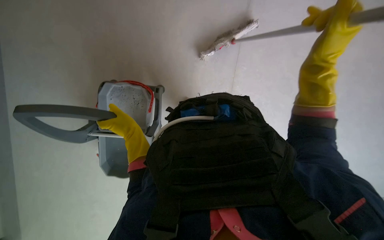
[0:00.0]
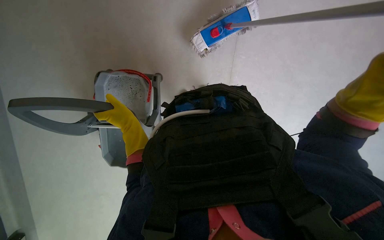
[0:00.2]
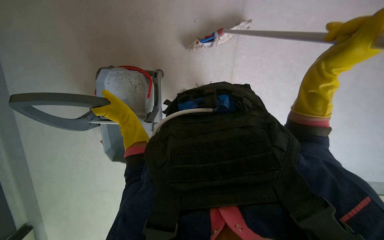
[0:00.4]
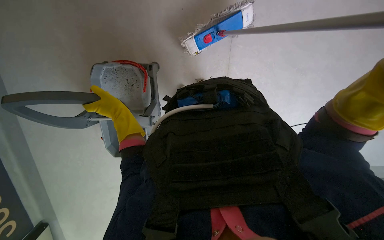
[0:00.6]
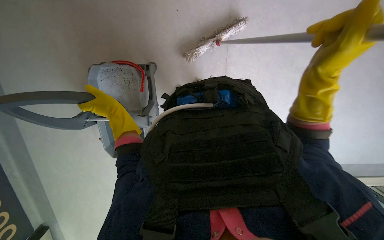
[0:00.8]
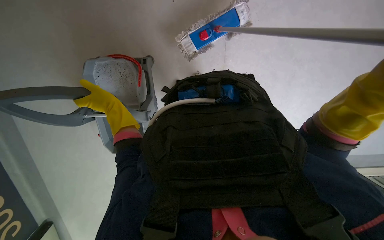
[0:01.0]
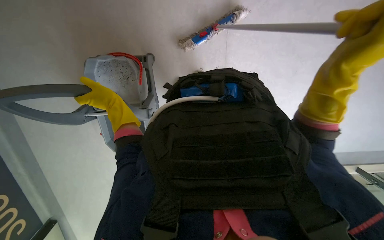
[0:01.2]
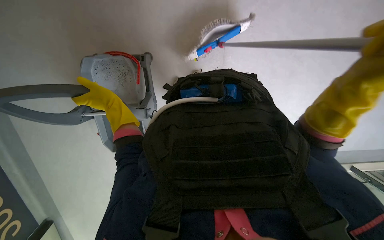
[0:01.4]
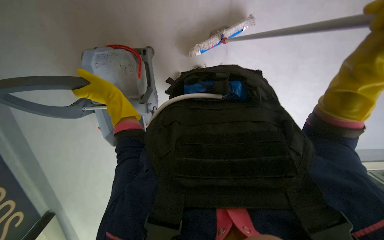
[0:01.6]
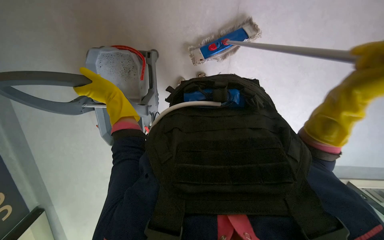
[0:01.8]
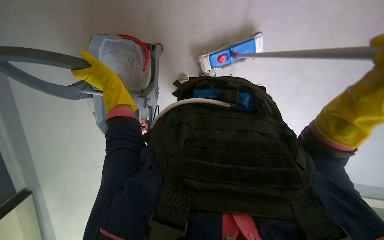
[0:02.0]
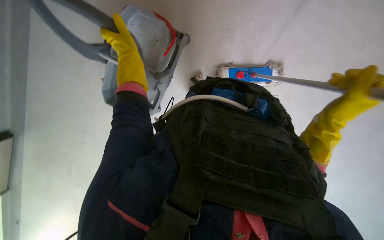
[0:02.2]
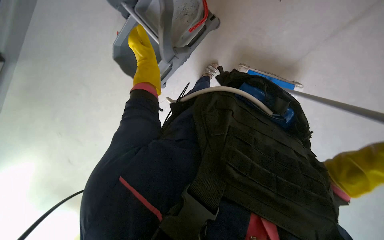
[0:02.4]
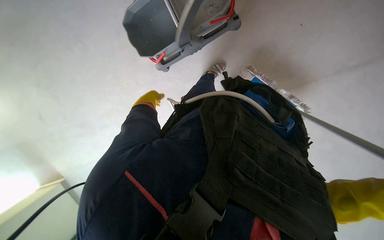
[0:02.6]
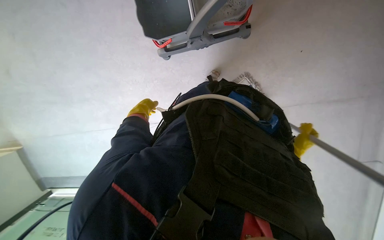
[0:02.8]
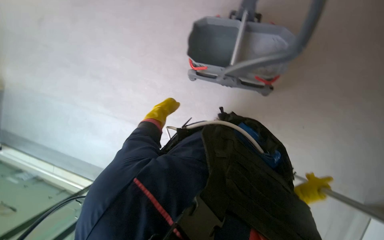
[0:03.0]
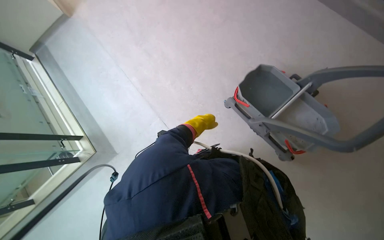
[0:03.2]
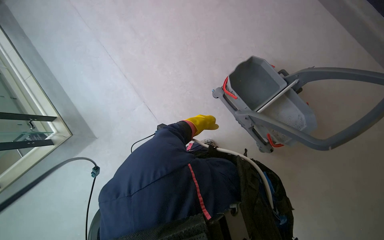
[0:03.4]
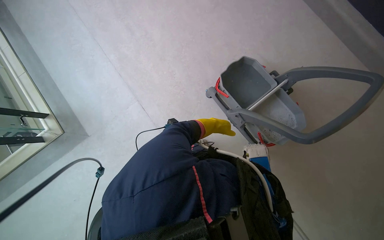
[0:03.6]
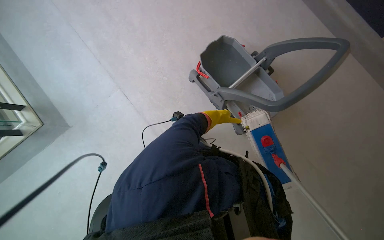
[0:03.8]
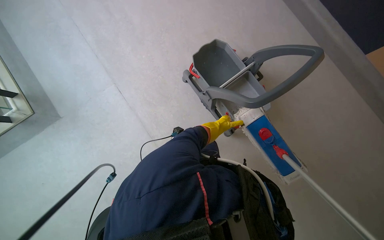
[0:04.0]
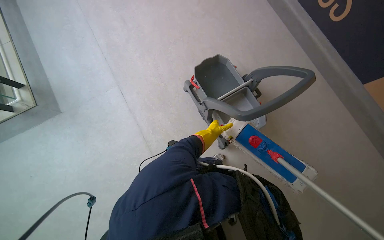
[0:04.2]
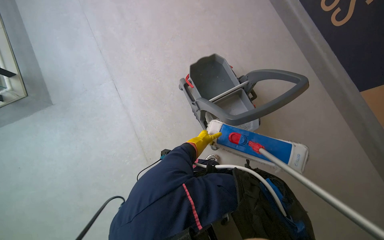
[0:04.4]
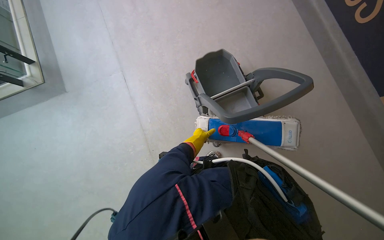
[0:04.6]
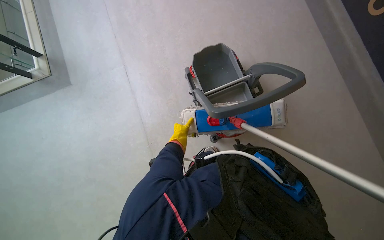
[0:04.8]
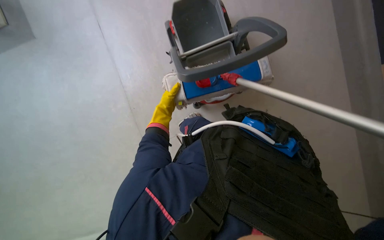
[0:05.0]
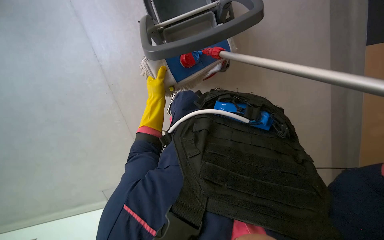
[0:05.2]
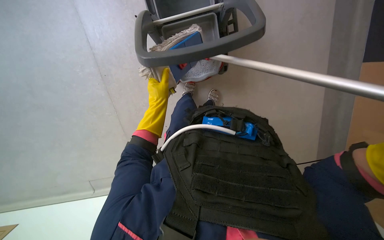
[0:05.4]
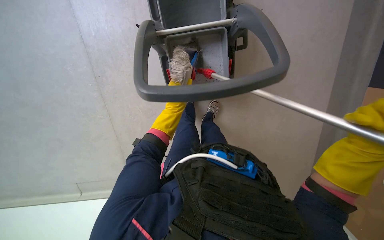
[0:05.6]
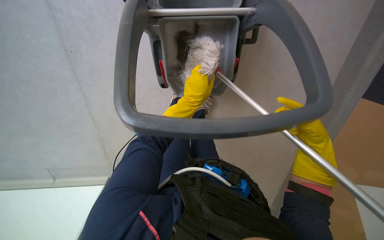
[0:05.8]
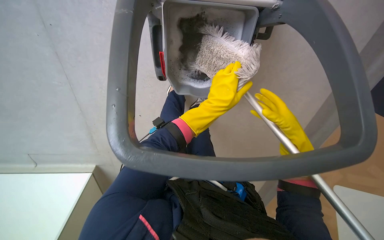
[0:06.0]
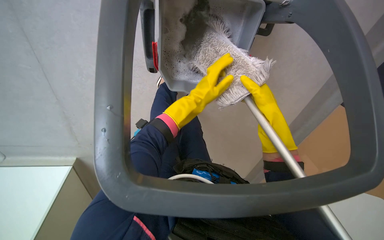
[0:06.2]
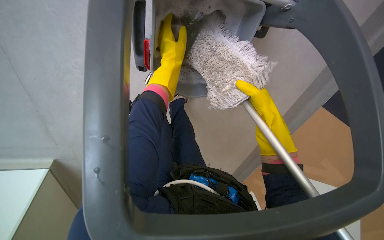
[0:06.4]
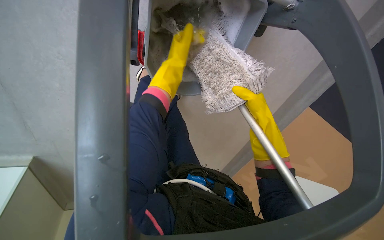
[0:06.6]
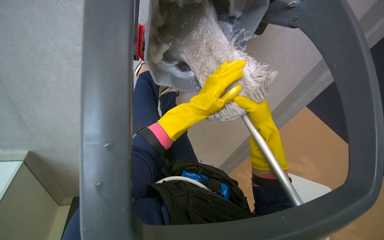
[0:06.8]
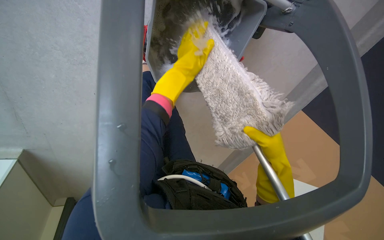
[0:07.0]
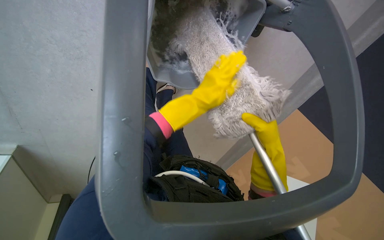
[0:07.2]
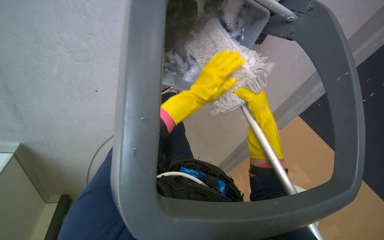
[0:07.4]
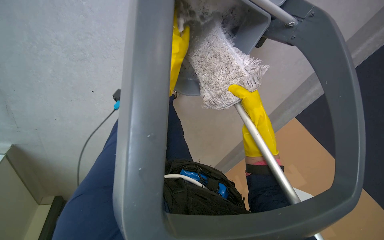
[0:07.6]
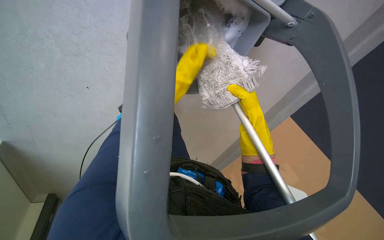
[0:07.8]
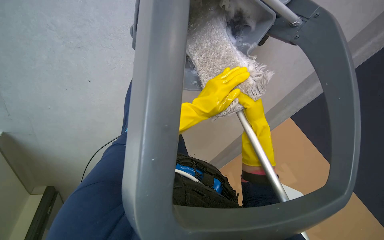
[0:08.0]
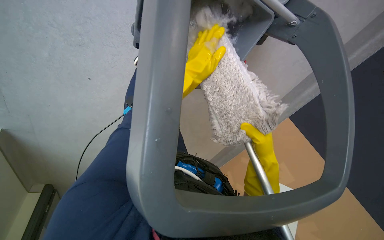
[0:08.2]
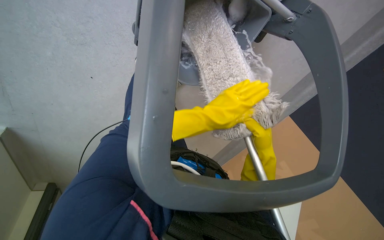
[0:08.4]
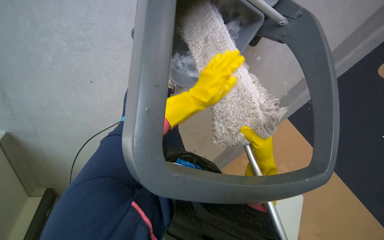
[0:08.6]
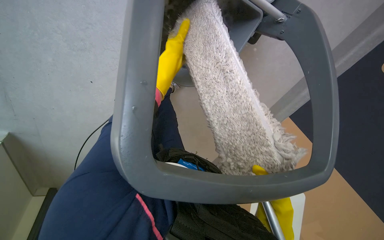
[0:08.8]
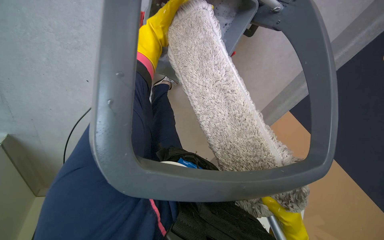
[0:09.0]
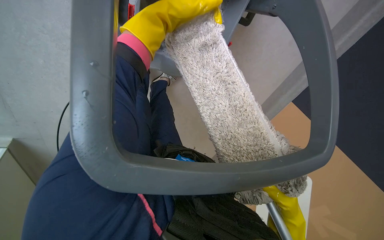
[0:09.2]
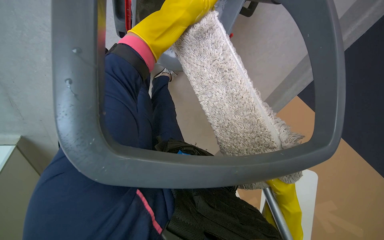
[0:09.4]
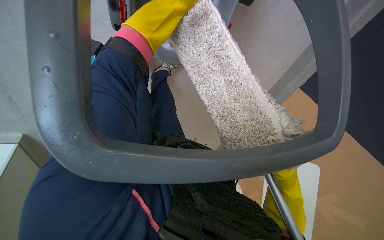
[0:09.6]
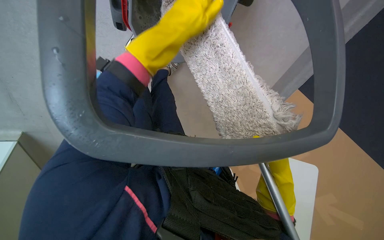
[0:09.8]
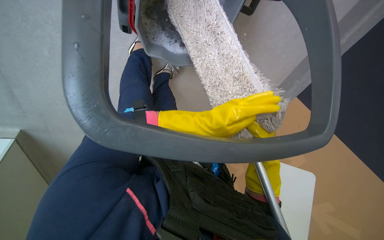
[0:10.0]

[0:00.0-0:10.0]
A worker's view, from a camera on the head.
Job: mopping floor.
The whole recording: Mopping floor. The worker mops the floor with a long-handled mop, periodically wringing it out.
0:00.0 to 0:01.4: The left hand is displaced to the left by roughly 10 cm.
0:01.4 to 0:02.8: Everything in view rotates approximately 35 degrees clockwise.
0:02.8 to 0:04.2: The wearer looks some 15 degrees further upward. Everything in view rotates approximately 50 degrees clockwise.
0:04.2 to 0:05.8: The camera pitches upward, by some 15 degrees.
0:05.8 to 0:07.2: The view pans to the right by some 20 degrees. The right hand goes up the picture and returns, roughly 15 cm each way. The left hand goes up and down the picture, about 20 cm each way, reversing 3 times.
0:07.2 to 0:08.6: The right hand moves approximately 15 cm up the picture and comes back; the left hand moves up and down the picture over about 20 cm, changing direction 3 times.

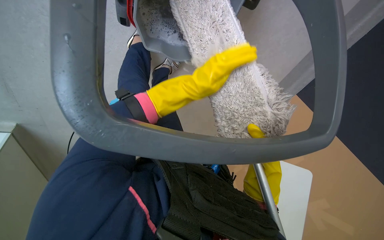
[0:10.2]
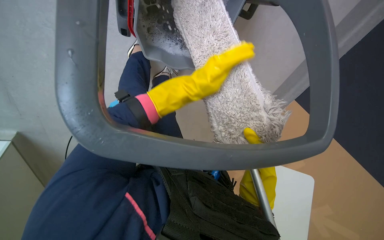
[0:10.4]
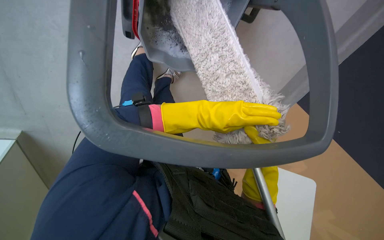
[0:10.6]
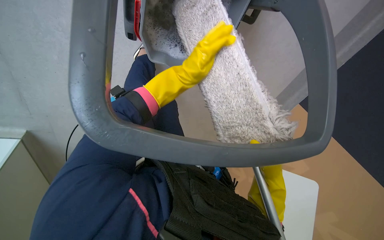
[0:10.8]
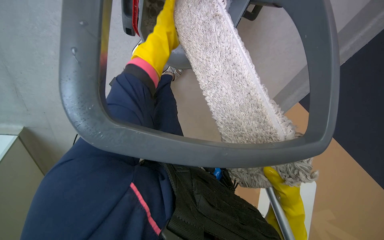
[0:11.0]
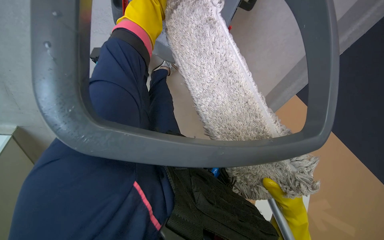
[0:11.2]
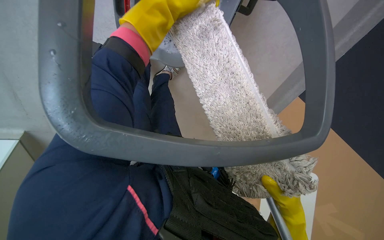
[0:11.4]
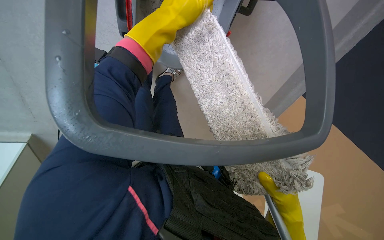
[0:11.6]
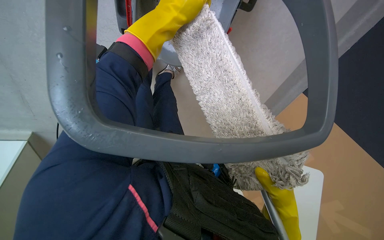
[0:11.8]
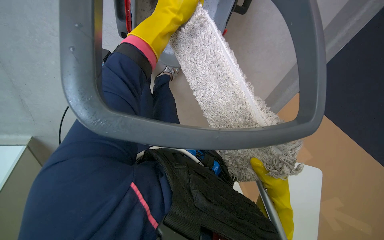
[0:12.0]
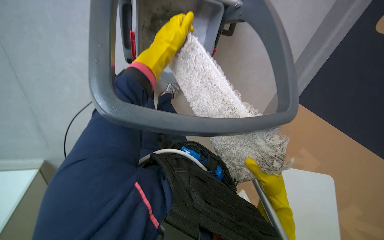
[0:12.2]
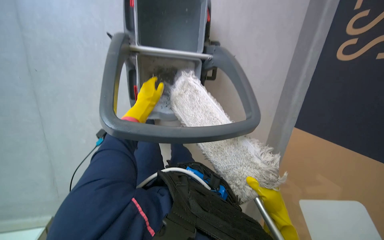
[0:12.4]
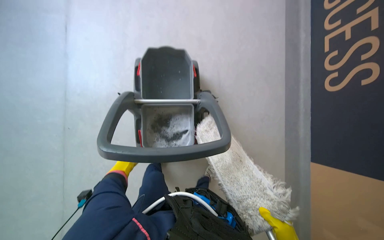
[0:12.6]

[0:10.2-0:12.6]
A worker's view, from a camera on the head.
Job: mopping floor.
The whole recording: Mopping floor. The worker mops the floor with a long-handled mop, periodically wringing it out.
0:11.4 to 0:12.6: The camera sweeps to the left, by roughly 20 degrees. The view tips upward by some 25 degrees.

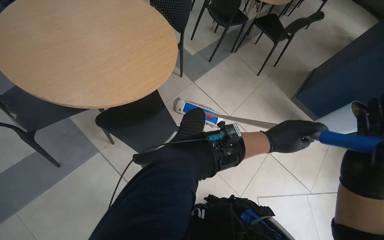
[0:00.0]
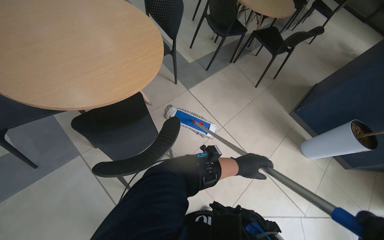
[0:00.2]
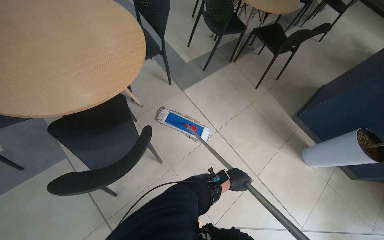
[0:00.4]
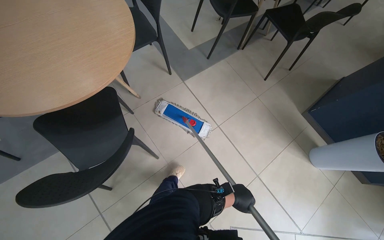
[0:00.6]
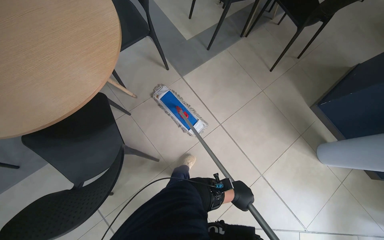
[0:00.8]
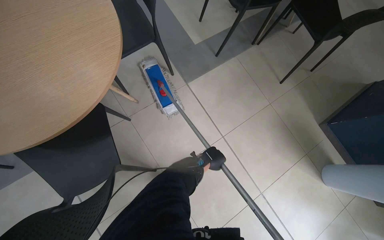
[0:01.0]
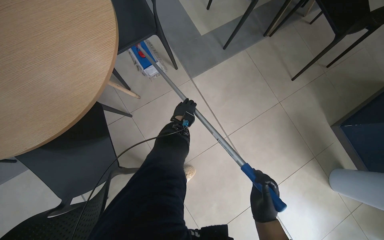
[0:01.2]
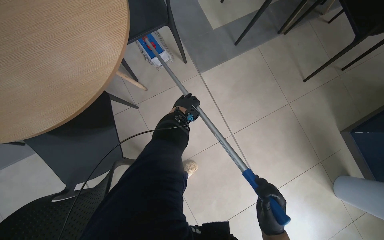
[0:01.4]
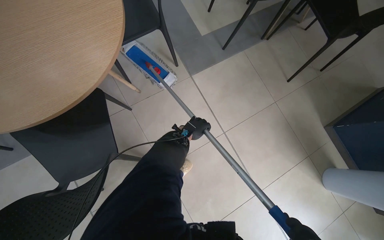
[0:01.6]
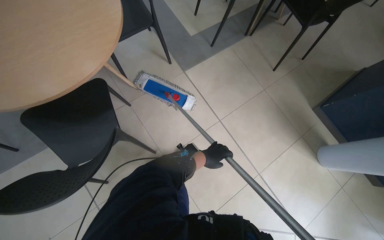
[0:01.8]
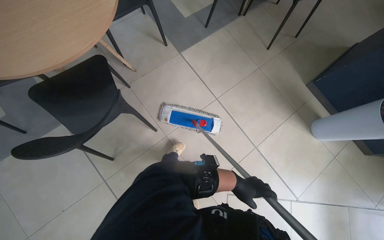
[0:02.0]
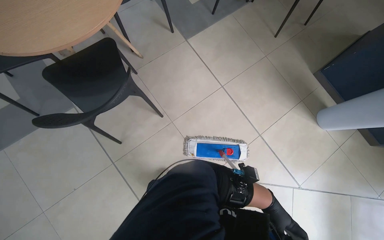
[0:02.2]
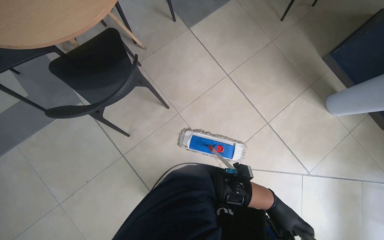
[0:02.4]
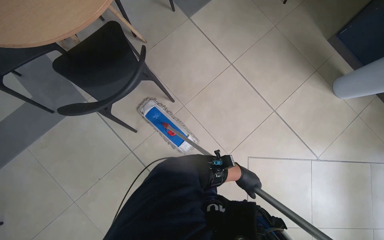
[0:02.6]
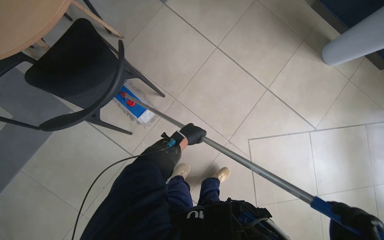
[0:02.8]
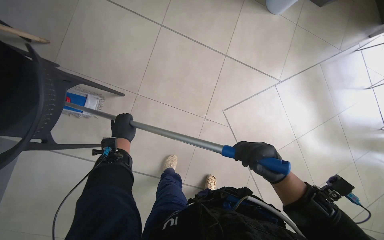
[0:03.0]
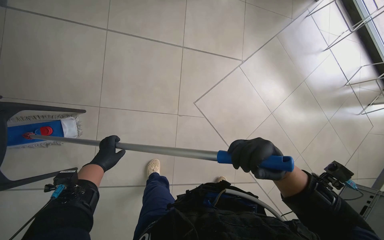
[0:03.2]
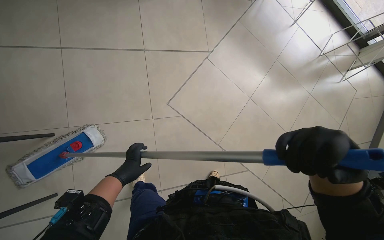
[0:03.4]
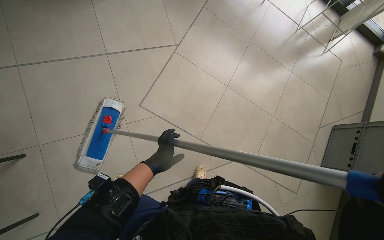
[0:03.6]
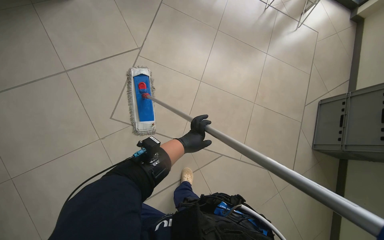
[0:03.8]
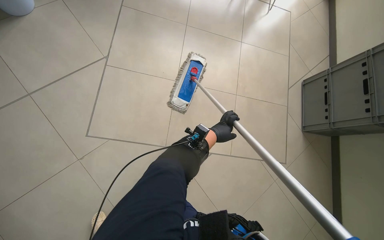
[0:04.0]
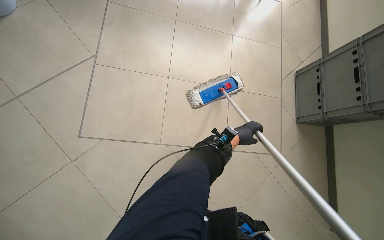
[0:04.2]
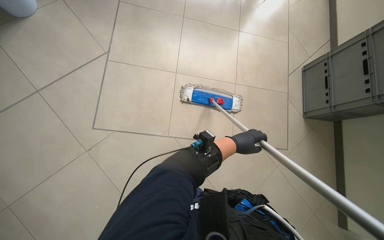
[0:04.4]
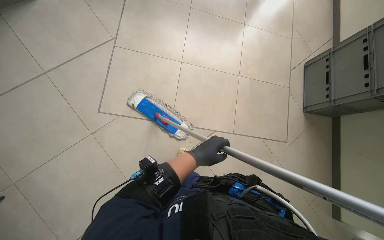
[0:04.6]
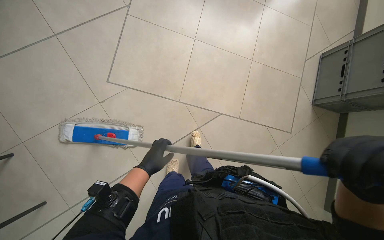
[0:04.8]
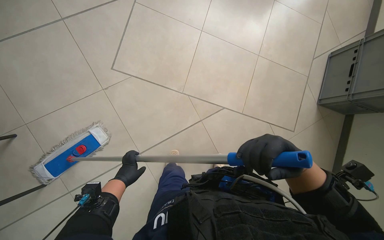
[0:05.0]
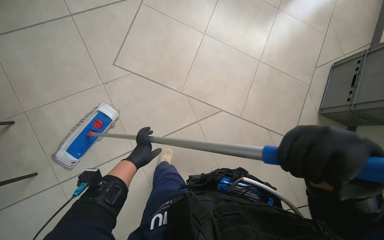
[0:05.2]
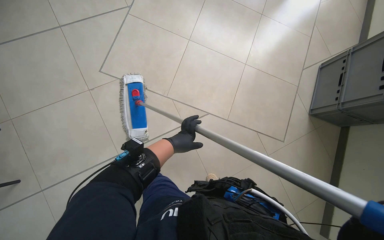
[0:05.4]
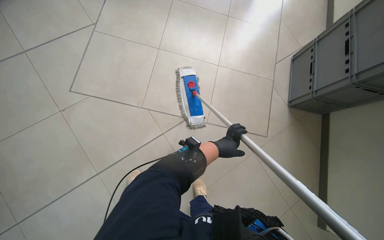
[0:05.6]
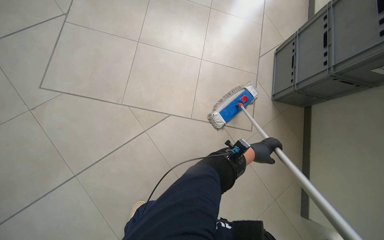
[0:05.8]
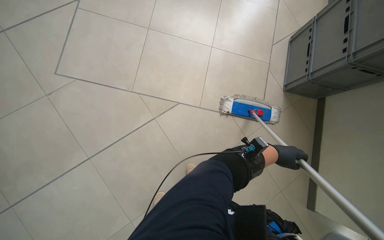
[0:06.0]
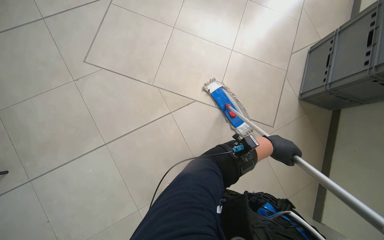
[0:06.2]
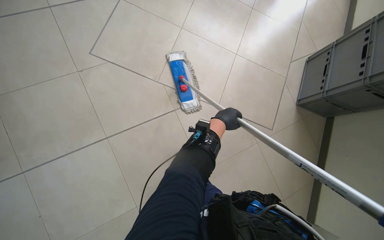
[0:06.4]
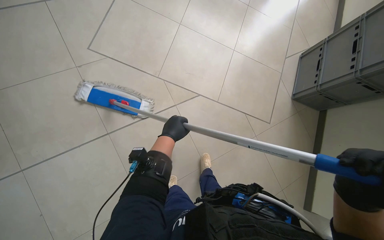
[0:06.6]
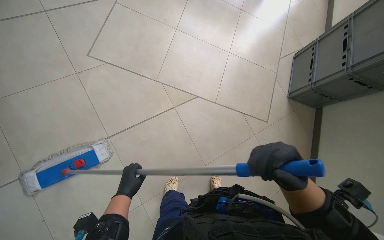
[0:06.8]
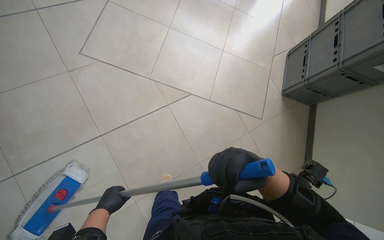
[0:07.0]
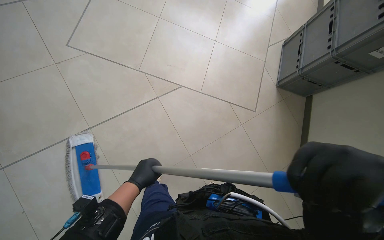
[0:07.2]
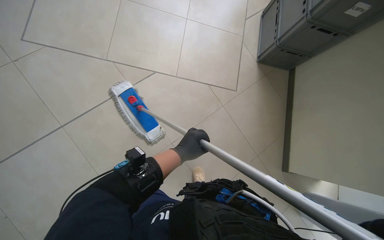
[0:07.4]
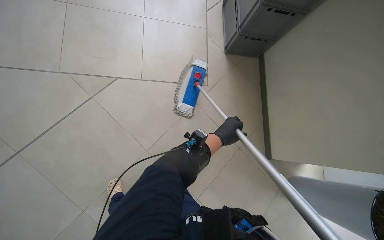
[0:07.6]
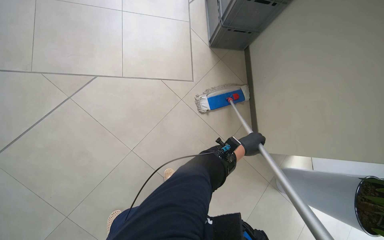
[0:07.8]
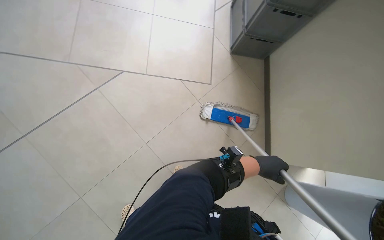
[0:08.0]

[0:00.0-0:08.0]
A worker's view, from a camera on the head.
Job: mopping floor.
The whole recording: Mopping cafe floor. The worker mops the cafe floor, moving around tables and chairs, and periodically cleans the mop head in a bucket.
0:00.0 to 0:01.6: The wearer moves roughly 70 cm. The head rotates some 20 degrees to the left.
0:01.6 to 0:03.2: The wearer moves some 50 cm. The head turns to the right by roughly 50 degrees. The view tilts about 15 degrees downward.
0:03.2 to 0:04.8: The camera travels some 40 cm. The scene turns about 30 degrees counterclockwise in the picture.
0:04.8 to 0:06.4: The left hand goes left and right, approximately 60 cm each way, reversing 2 times.
0:06.4 to 0:08.0: The camera is carried approximately 60 cm.
